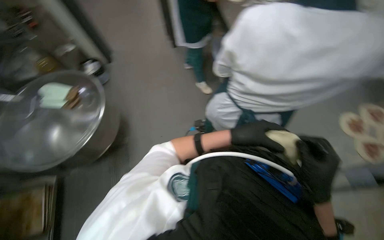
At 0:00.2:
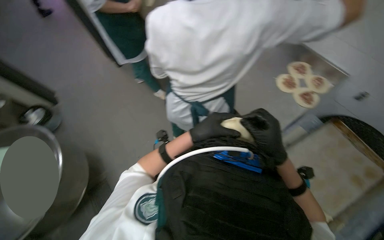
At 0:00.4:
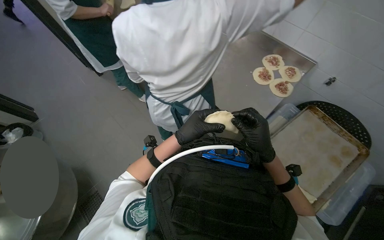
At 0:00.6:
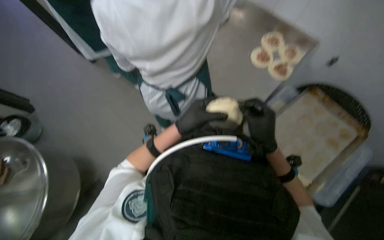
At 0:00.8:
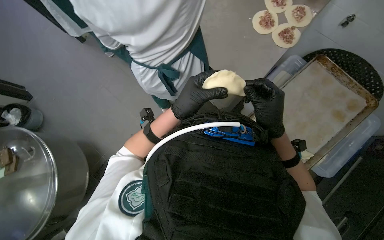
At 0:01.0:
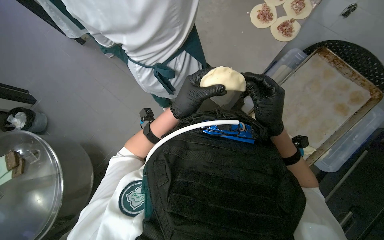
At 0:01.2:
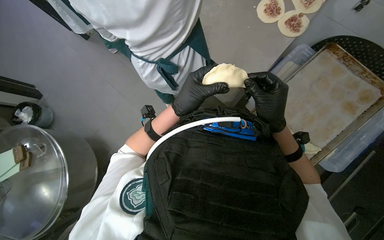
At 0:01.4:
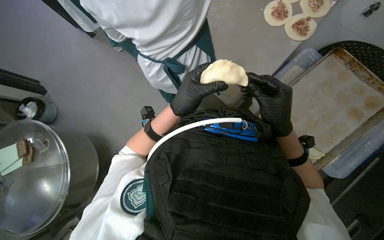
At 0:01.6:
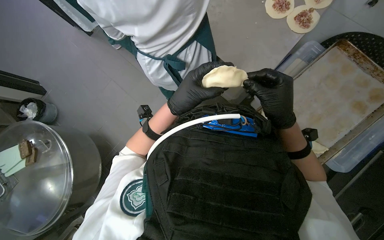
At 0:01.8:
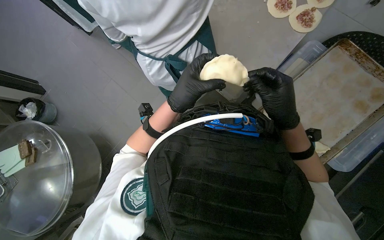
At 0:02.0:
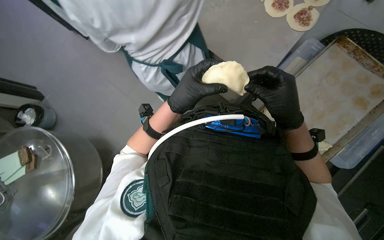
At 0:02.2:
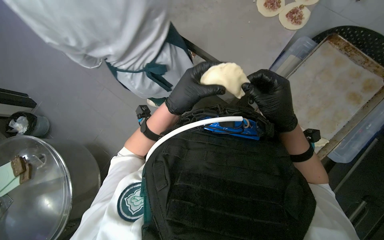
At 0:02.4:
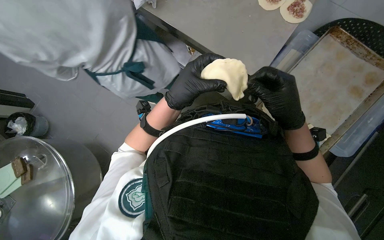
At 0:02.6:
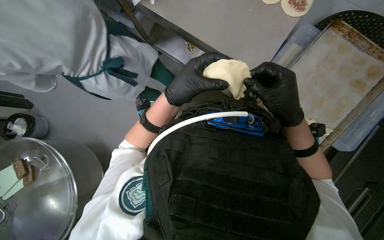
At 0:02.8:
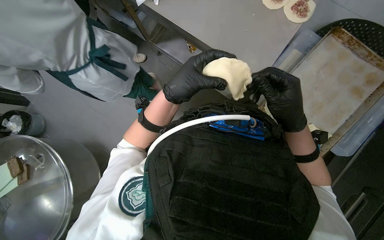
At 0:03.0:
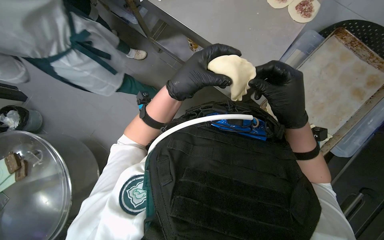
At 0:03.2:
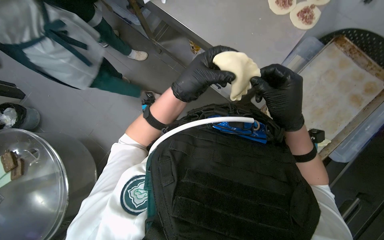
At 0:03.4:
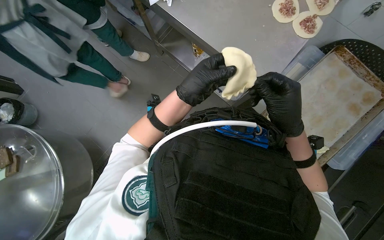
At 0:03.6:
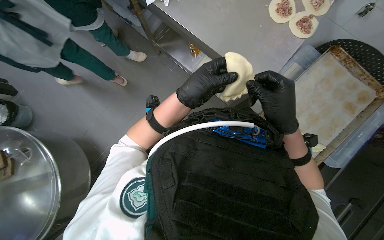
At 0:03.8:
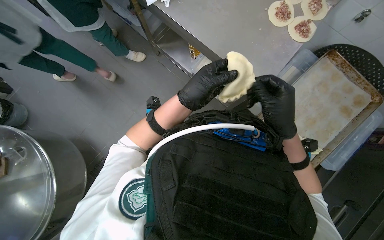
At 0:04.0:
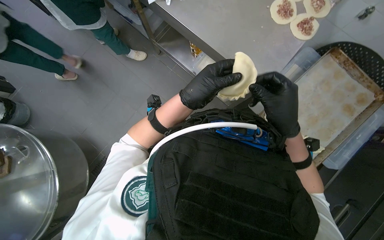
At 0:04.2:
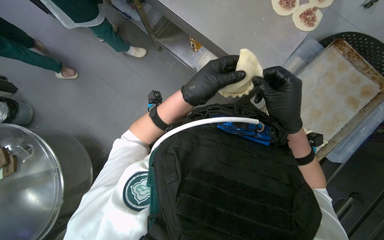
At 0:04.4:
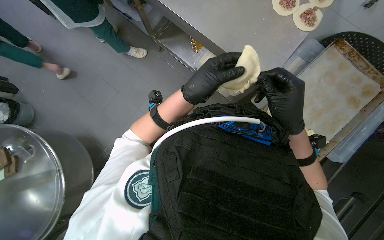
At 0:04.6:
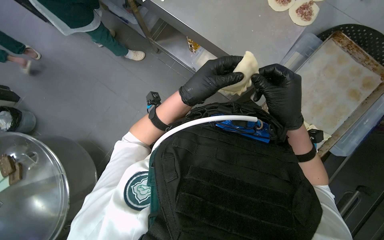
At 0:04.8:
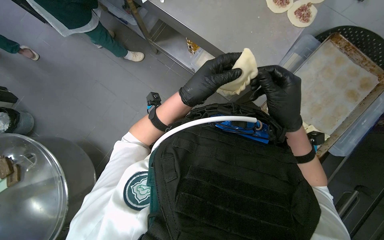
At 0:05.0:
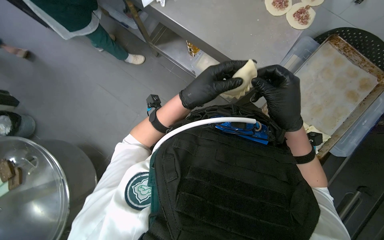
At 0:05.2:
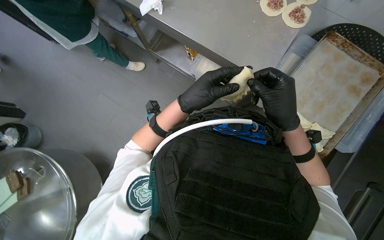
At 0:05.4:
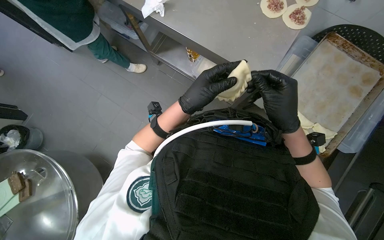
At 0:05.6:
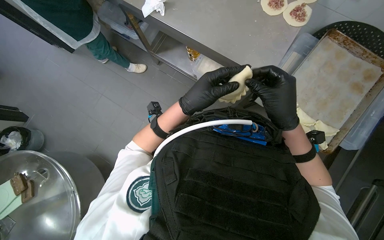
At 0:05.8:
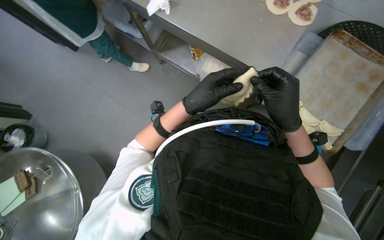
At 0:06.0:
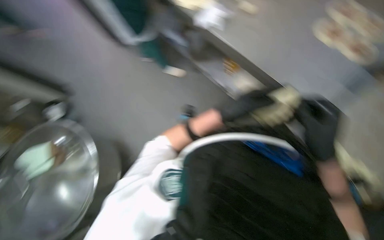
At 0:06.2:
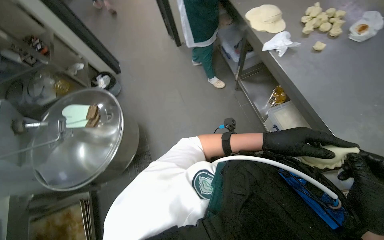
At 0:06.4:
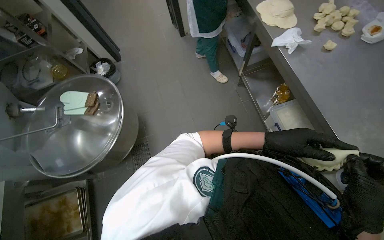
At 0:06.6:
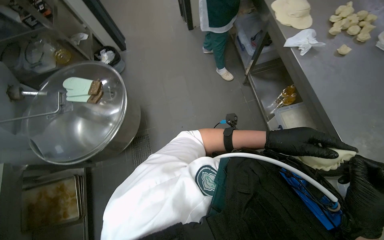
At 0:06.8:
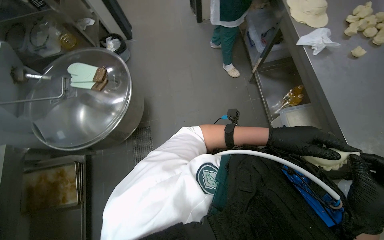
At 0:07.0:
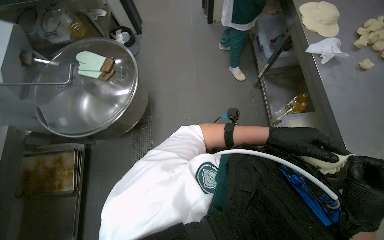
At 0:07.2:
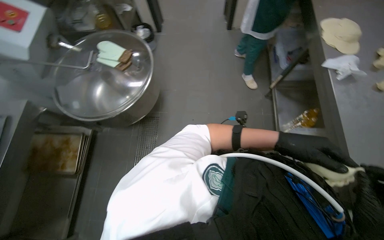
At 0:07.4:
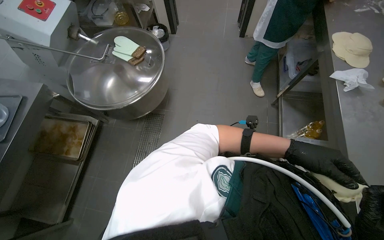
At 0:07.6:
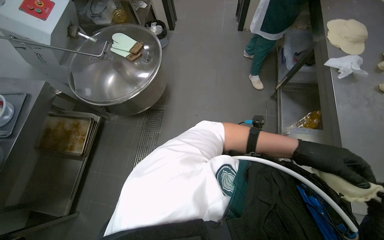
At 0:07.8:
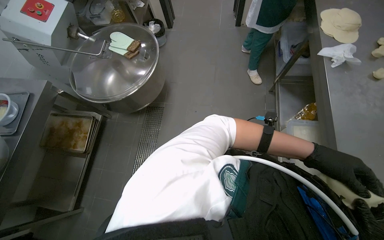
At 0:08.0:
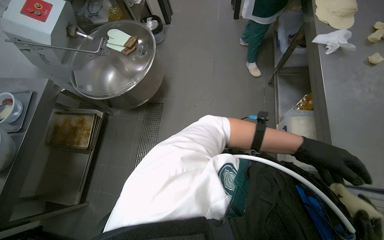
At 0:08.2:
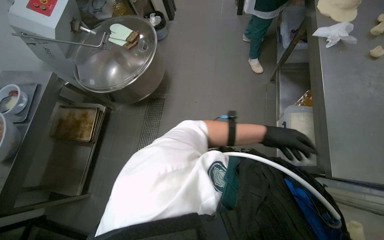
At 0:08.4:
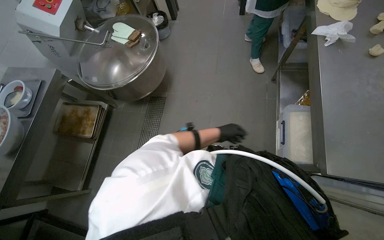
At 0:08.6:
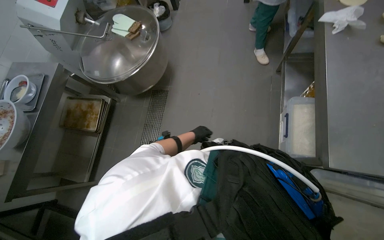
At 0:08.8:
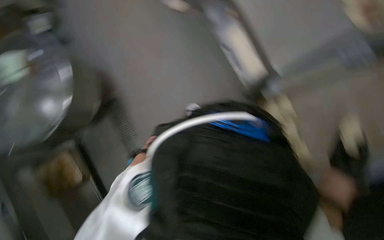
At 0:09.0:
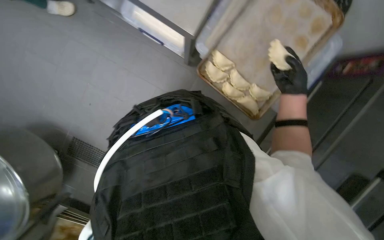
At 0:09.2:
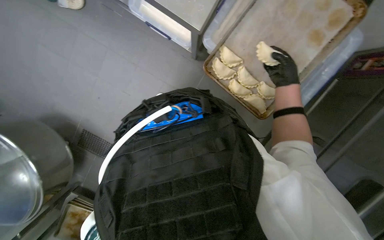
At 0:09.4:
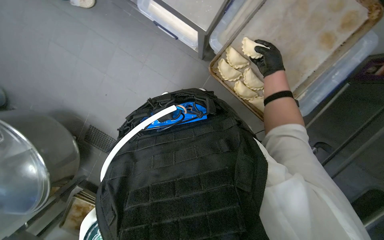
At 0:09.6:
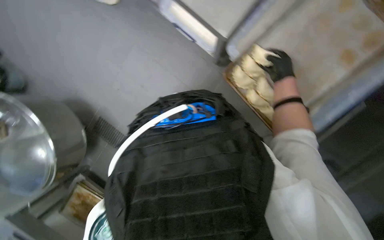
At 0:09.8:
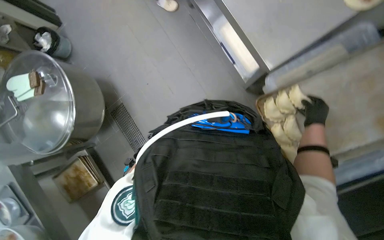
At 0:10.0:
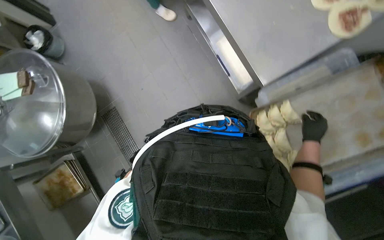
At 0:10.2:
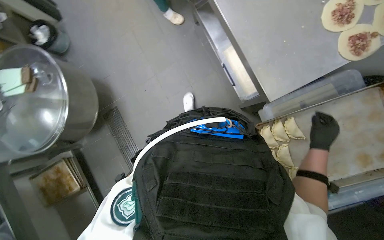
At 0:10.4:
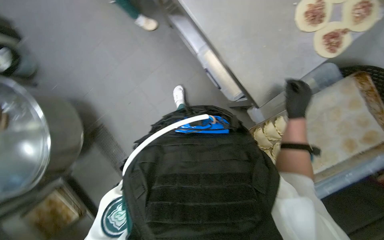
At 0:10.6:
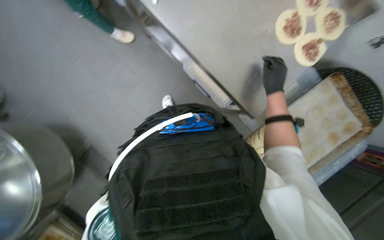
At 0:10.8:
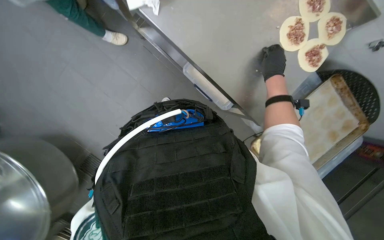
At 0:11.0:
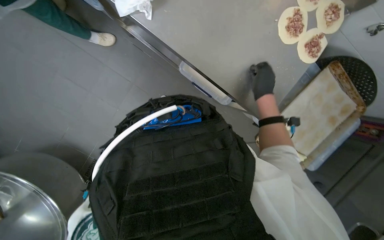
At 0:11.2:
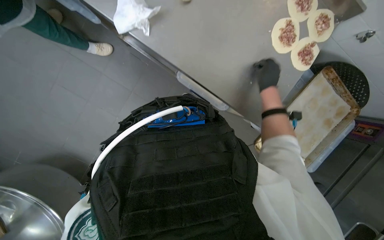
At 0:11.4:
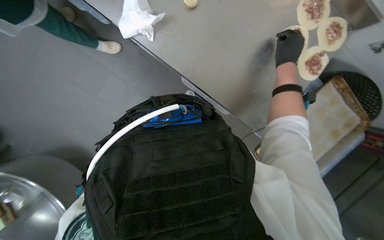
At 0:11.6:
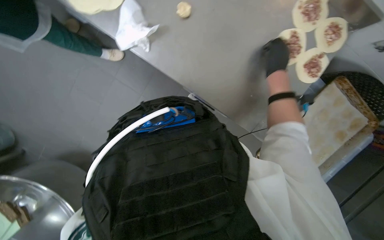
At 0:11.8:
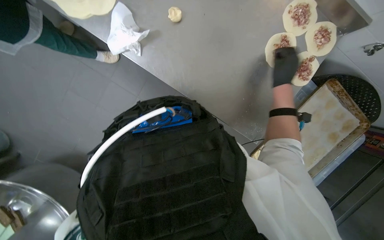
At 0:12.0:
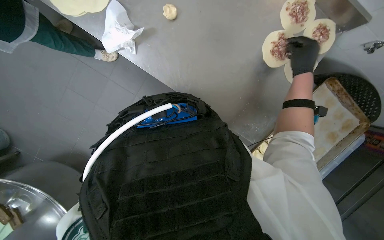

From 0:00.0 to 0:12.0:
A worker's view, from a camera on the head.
Job: preparing food.
The whole recording: Making meat dumplings. The worker adds meat filling to dough circles, folds them, and places them on a tray.
From 0:00.0 to 0:01.6: The camera pitches downward, by approximately 15 degrees. The scene turns about 35 degrees counterclockwise in the picture.
From 0:01.6 to 0:04.4: The hands are busy where they are.
From 0:04.4 to 0:06.0: The hands stay close to where they were, moving slightly.
From 0:06.0 to 0:07.6: The head rotates some 55 degrees to the left.
From 0:09.0 to 0:10.4: The scene turns approximately 25 degrees clockwise in the picture.
From 0:10.4 to 0:12.0: The right hand heads up the picture, covering about 25 cm.

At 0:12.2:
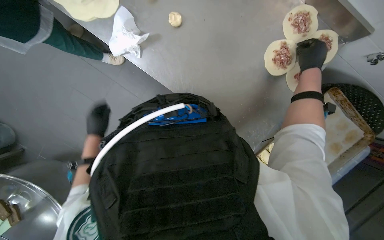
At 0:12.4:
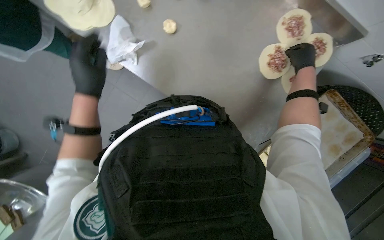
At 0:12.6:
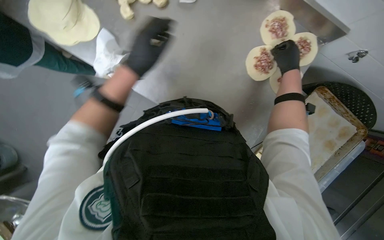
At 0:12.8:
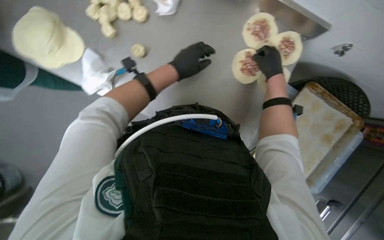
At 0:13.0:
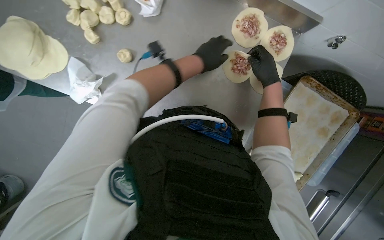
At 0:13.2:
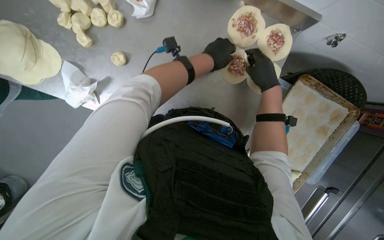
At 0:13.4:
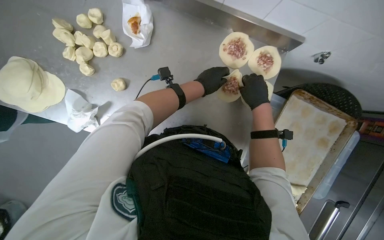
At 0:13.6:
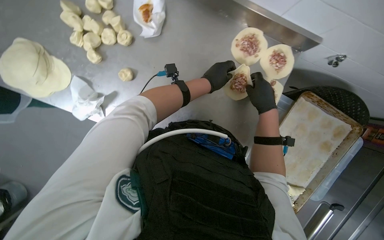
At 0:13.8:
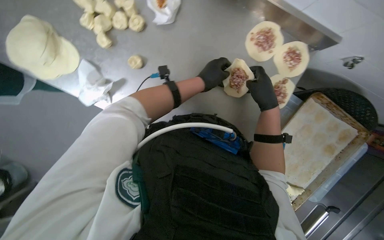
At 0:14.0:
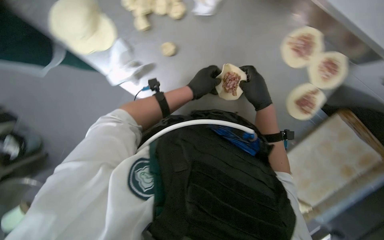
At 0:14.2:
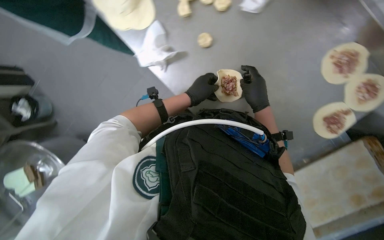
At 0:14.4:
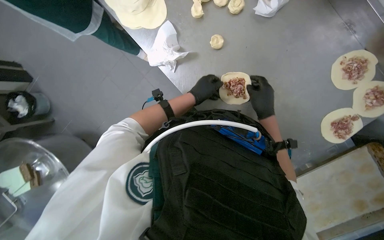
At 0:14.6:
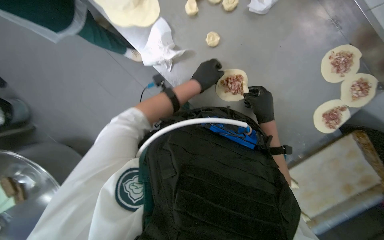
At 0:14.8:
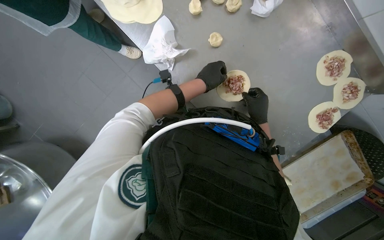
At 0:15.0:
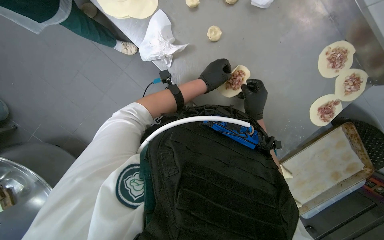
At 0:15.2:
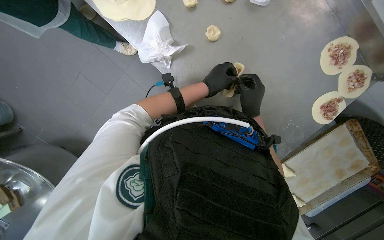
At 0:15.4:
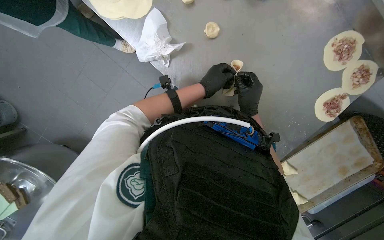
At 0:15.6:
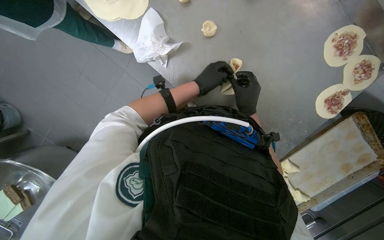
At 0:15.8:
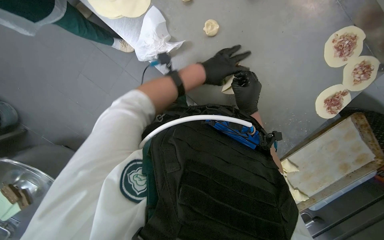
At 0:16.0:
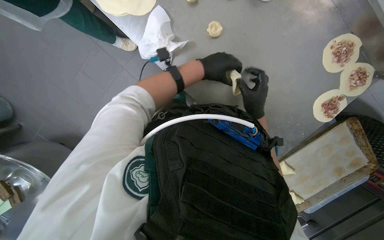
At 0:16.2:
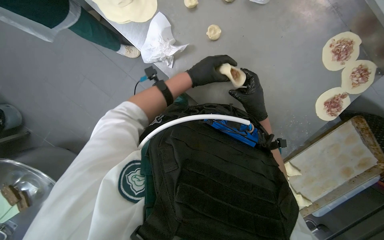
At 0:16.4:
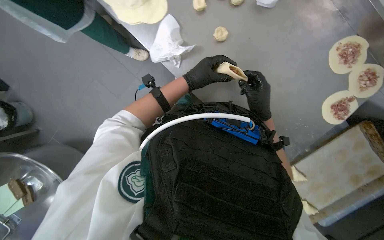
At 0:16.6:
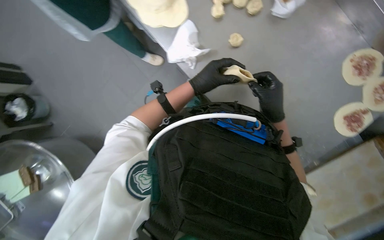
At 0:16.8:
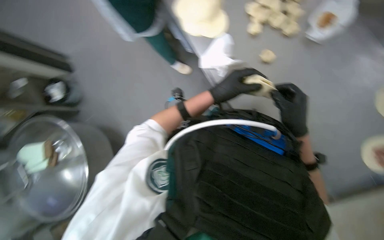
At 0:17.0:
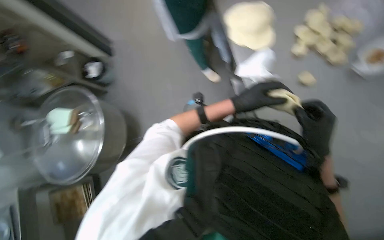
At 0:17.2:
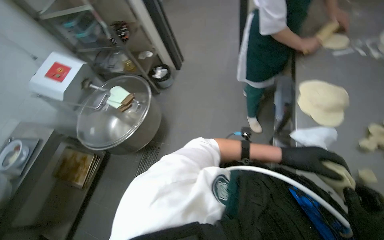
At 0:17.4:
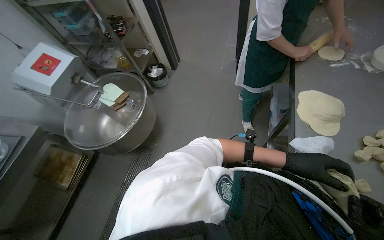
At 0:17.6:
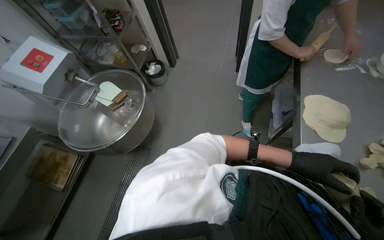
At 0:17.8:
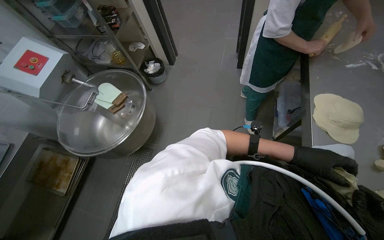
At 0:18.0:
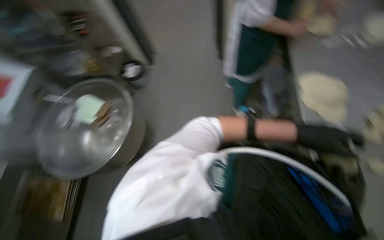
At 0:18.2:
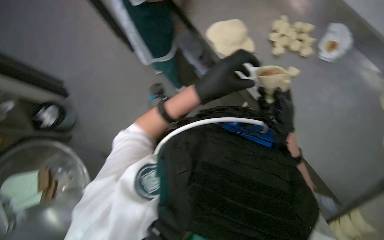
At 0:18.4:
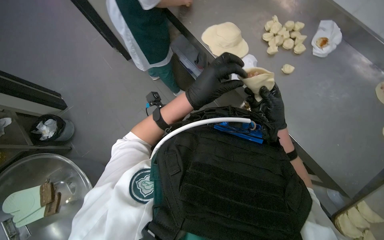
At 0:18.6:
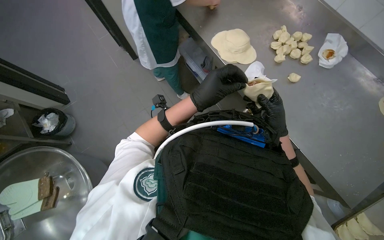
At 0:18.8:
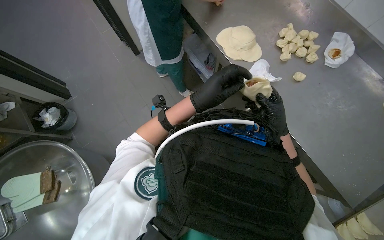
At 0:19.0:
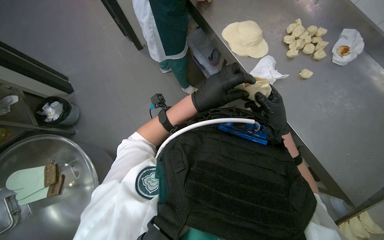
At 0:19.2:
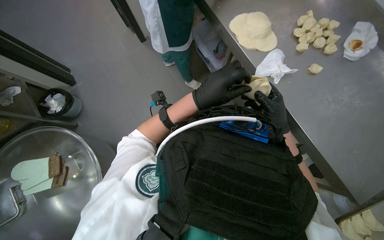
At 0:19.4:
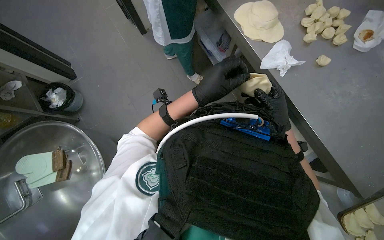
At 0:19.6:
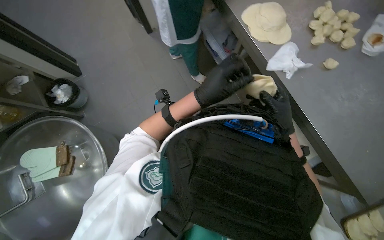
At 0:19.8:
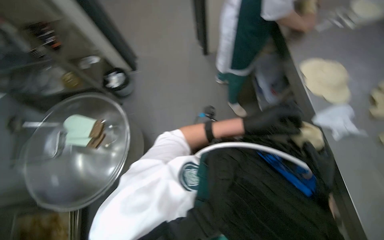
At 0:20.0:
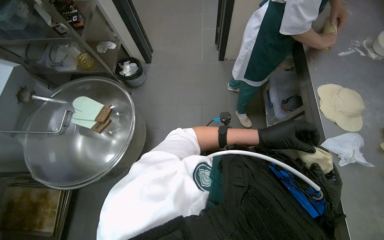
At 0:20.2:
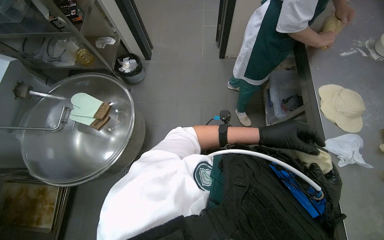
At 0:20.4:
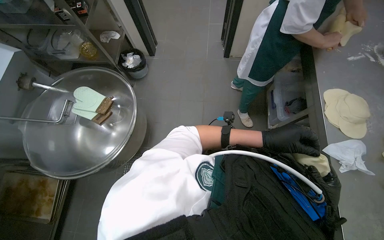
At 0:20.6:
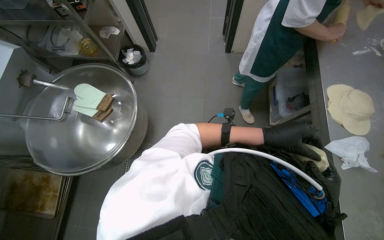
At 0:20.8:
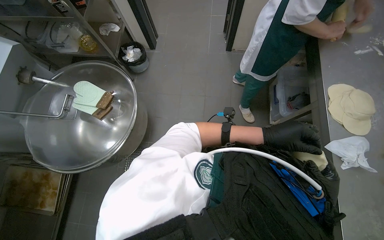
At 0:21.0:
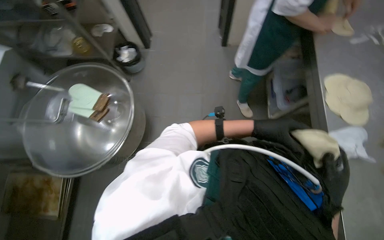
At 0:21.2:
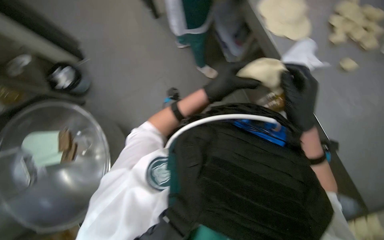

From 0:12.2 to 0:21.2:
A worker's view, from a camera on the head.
Job: preparing food.
The whole recording: Making meat dumplings. The worker adds meat filling to dough circles, folds them, and places them on a tray.
From 0:12.2 to 0:13.8: The right hand shifts about 10 cm farther from the camera.
From 0:13.8 to 0:15.2: The right hand heads to the left, covering about 30 cm.
From 0:18.2 to 0:19.8: The head rotates some 25 degrees to the left.
From 0:19.8 to 0:21.2: The view tilts some 15 degrees downward.
